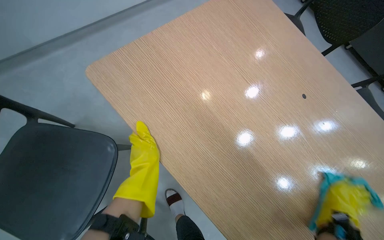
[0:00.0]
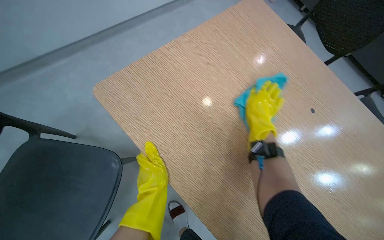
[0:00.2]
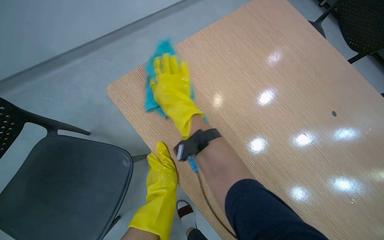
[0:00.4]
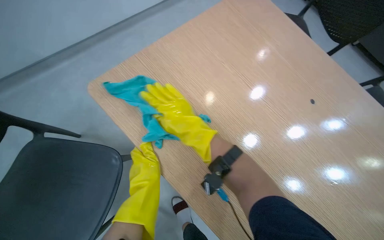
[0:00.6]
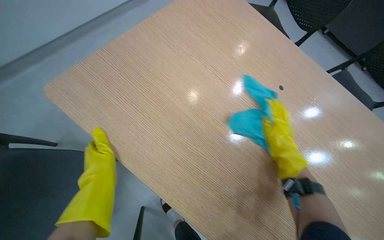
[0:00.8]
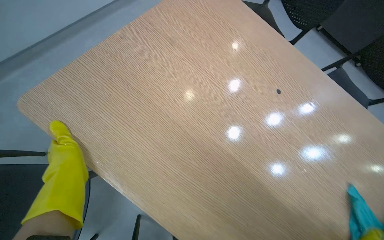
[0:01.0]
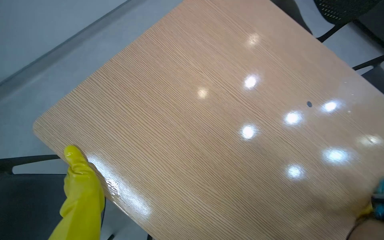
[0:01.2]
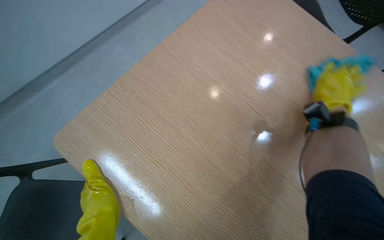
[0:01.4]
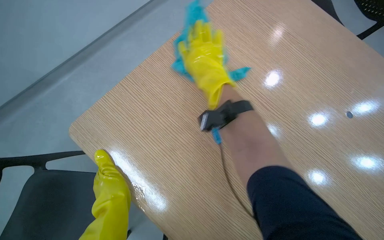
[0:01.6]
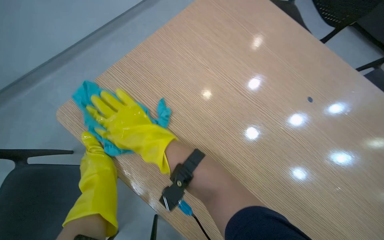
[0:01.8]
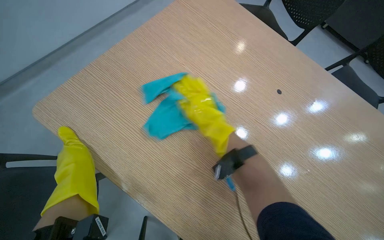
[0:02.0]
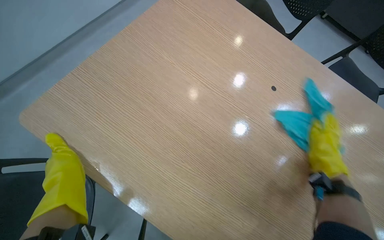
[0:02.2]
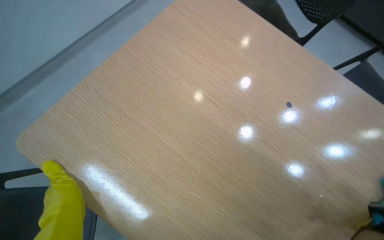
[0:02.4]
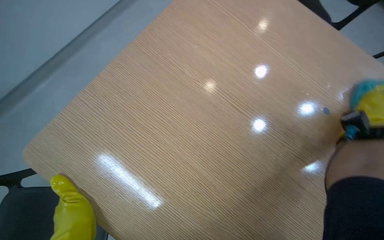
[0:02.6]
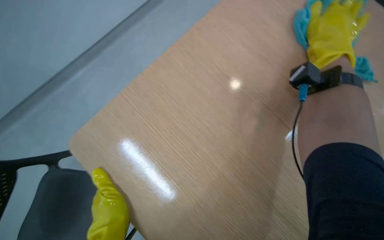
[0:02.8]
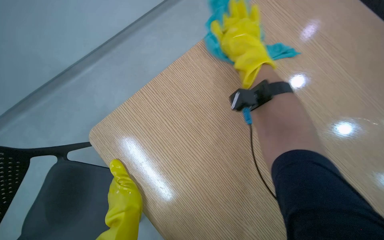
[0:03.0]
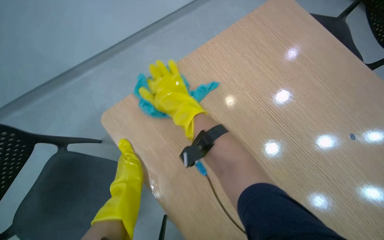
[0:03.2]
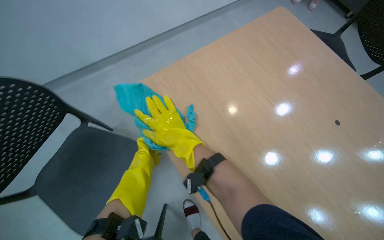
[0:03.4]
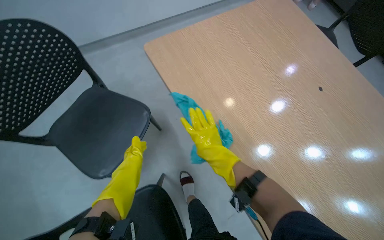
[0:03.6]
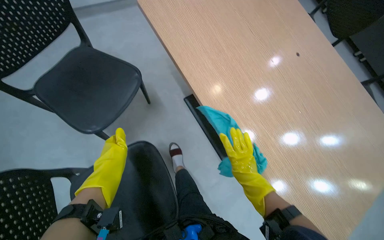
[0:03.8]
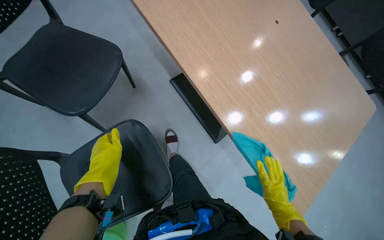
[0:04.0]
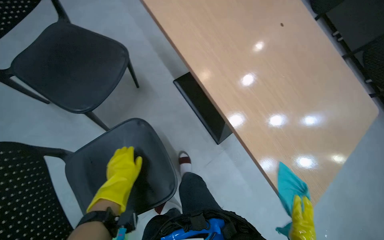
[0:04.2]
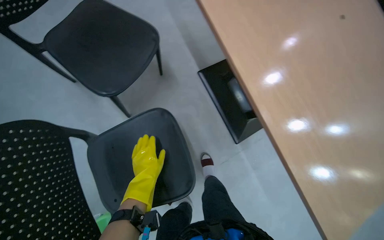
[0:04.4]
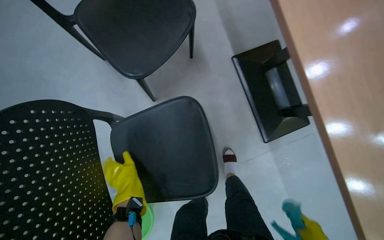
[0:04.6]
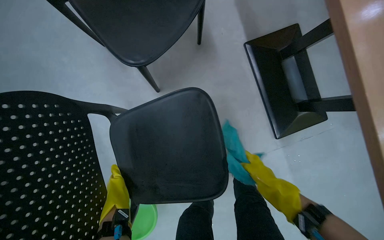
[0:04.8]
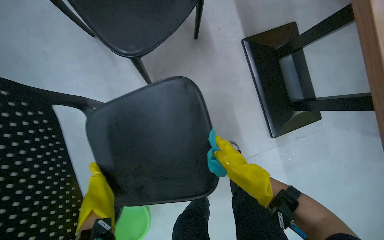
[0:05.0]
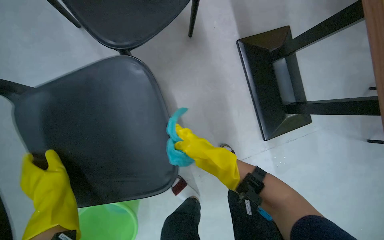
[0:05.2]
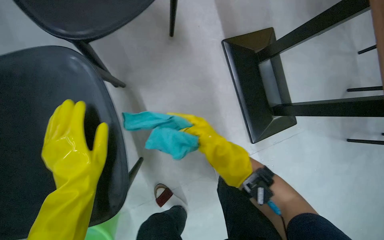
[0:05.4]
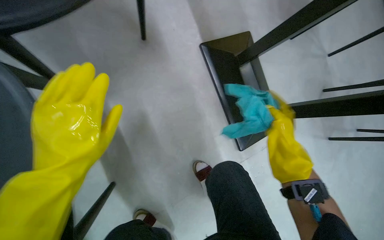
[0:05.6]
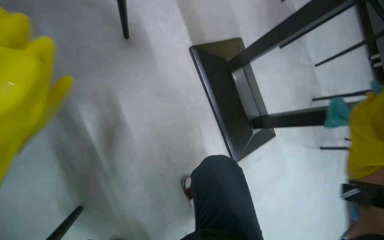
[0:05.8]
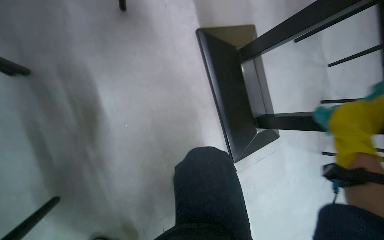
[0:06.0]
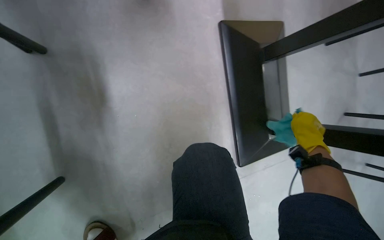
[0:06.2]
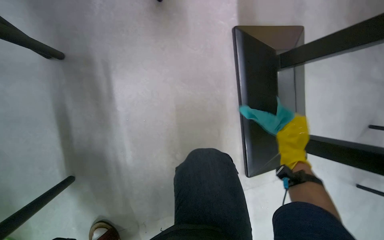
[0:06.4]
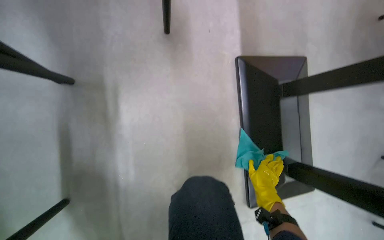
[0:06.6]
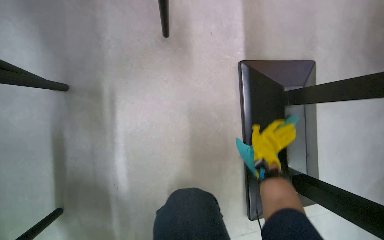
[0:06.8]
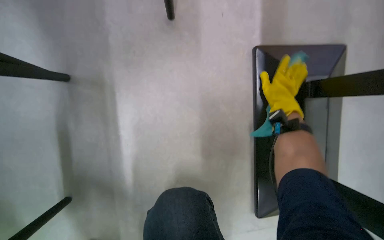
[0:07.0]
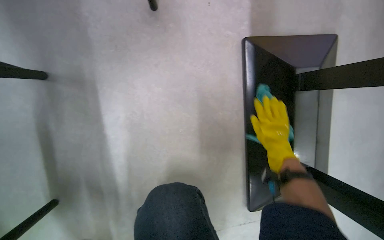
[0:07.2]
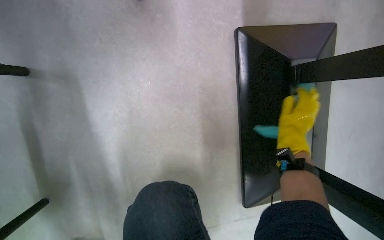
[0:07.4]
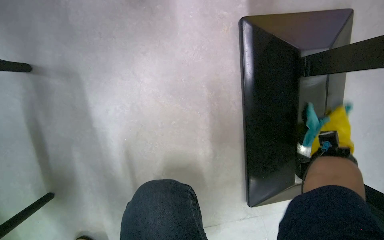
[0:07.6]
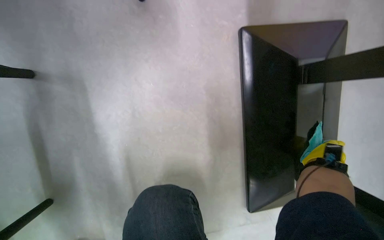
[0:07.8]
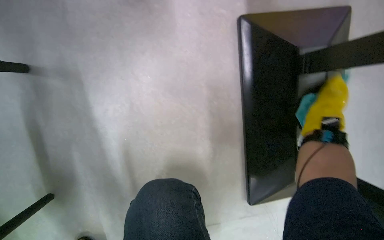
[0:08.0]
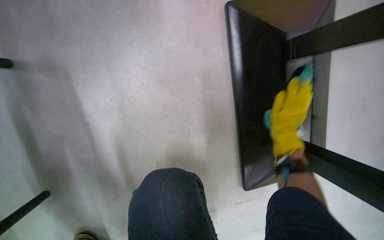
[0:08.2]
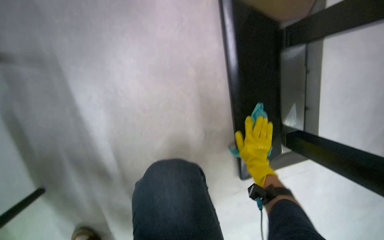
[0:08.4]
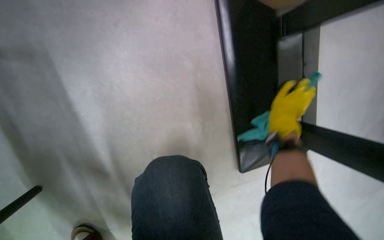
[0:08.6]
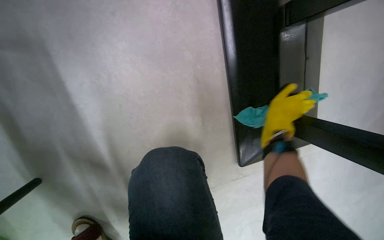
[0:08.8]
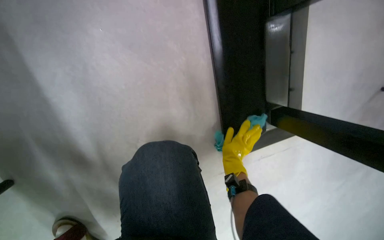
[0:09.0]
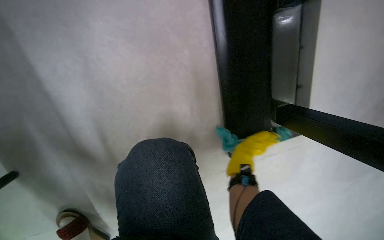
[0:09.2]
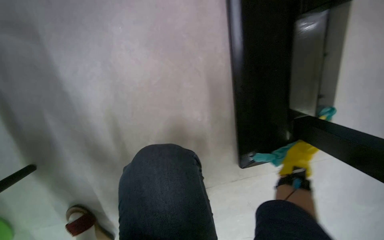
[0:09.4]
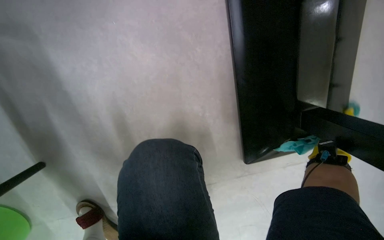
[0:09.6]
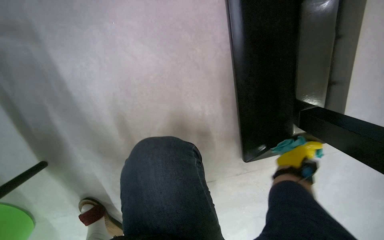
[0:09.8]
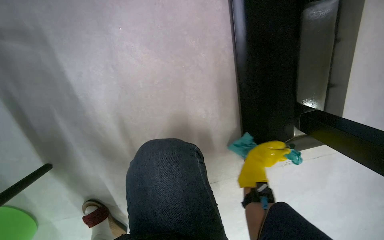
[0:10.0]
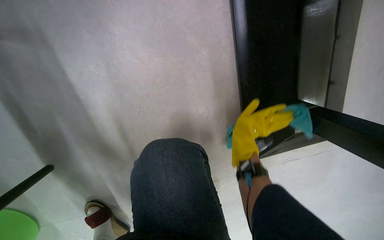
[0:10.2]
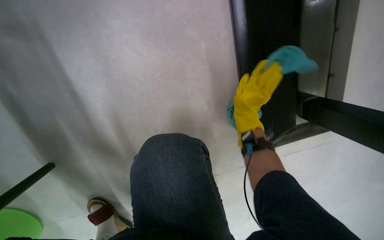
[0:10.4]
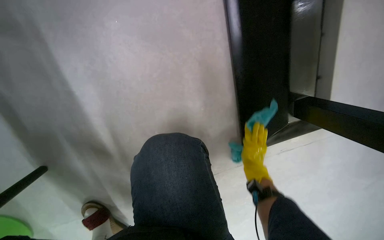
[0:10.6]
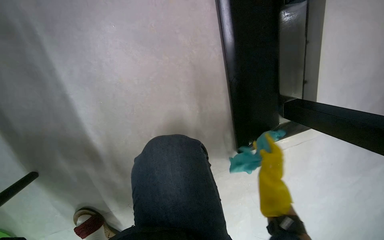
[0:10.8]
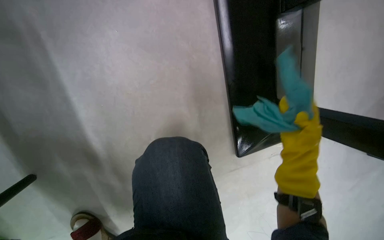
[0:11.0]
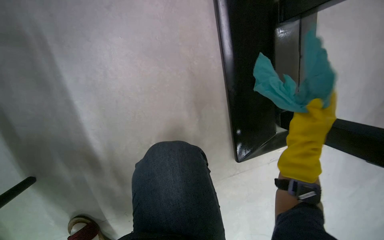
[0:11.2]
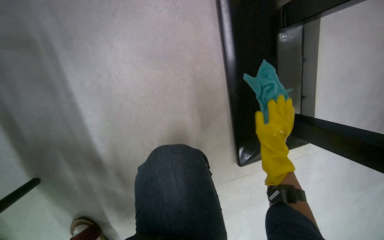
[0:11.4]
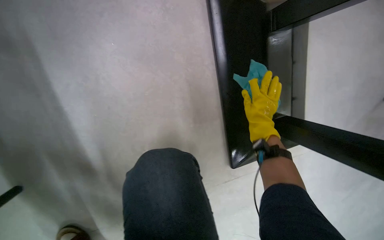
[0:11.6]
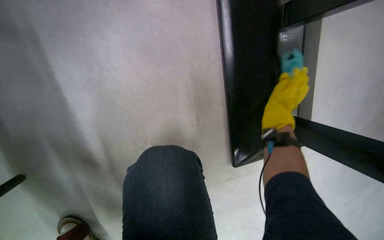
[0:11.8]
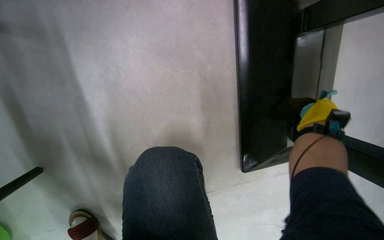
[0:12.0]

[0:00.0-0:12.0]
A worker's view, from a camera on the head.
Job: wiping surfaces.
The whole recording: Cleaning wooden table. The worker applies cleaner and wipes the wooden table.
0:03.0 to 0:04.4: The left hand swings nearer and farther, approximately 25 cm each way, with 2 reversals.
0:04.4 to 0:06.0: The camera is carried roughly 50 cm.
0:06.0 to 0:07.6: The wearer looks some 20 degrees further to the left. The right hand goes about 40 cm farther from the camera.
0:07.6 to 0:09.0: The right hand swings left and right, roughly 25 cm each way, with 2 reversals.
0:09.0 to 0:10.4: The right hand is displaced up the picture by approximately 15 cm, and moves approximately 20 cm to the right and comes back.
0:10.4 to 0:12.0: The right hand moves nearer and farther over some 20 cm, changing direction 3 times.

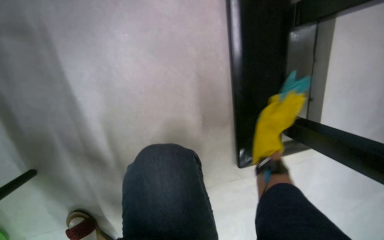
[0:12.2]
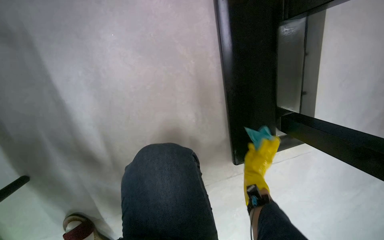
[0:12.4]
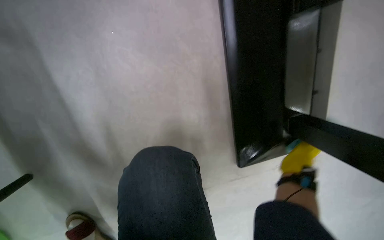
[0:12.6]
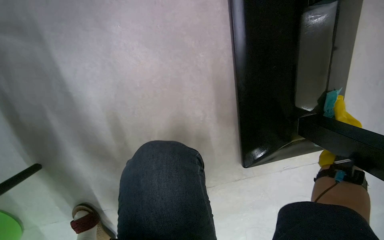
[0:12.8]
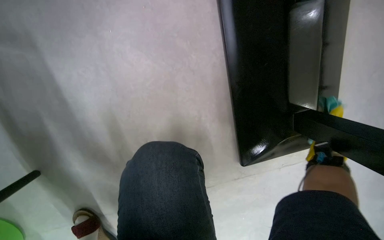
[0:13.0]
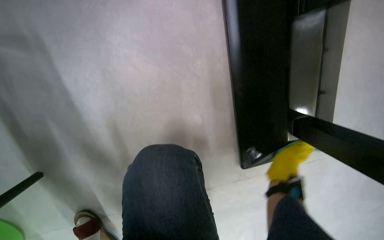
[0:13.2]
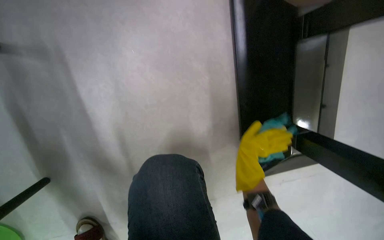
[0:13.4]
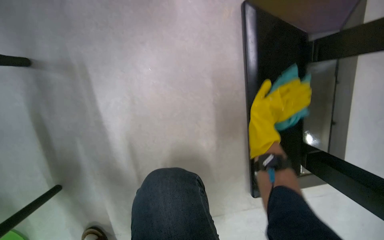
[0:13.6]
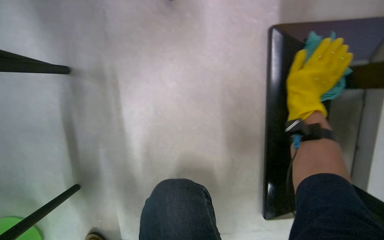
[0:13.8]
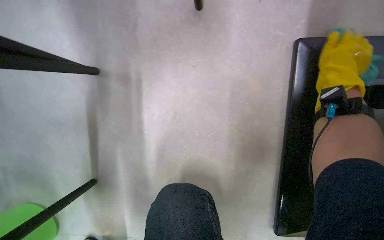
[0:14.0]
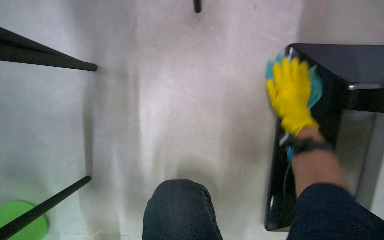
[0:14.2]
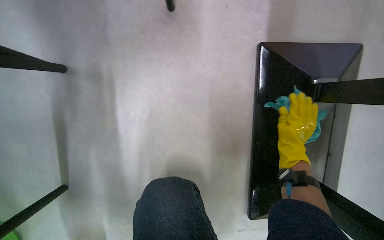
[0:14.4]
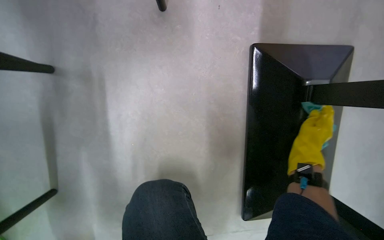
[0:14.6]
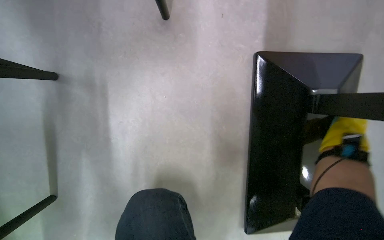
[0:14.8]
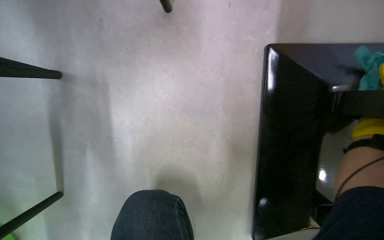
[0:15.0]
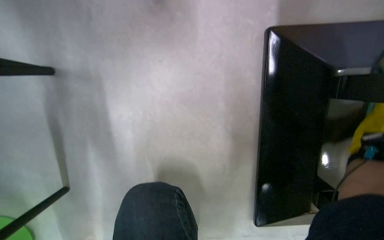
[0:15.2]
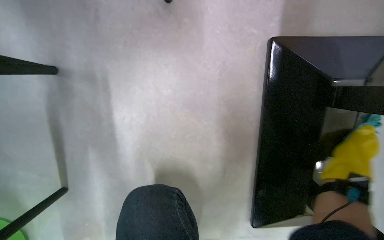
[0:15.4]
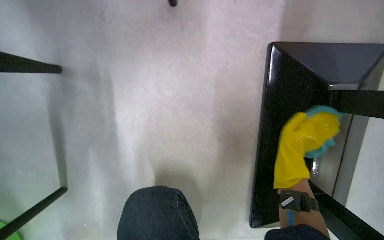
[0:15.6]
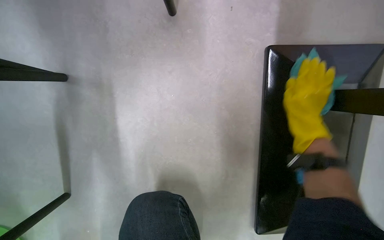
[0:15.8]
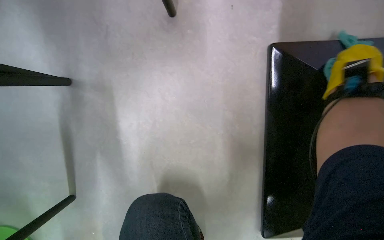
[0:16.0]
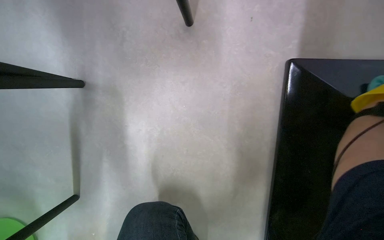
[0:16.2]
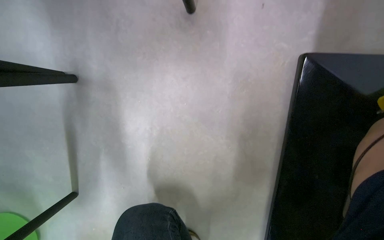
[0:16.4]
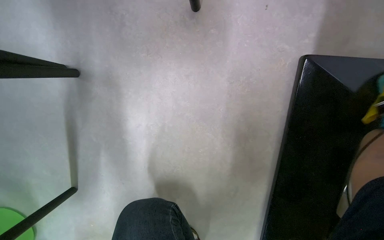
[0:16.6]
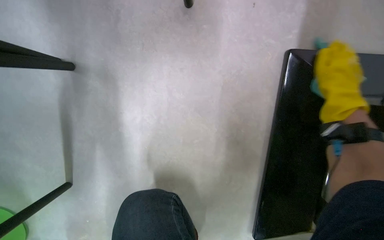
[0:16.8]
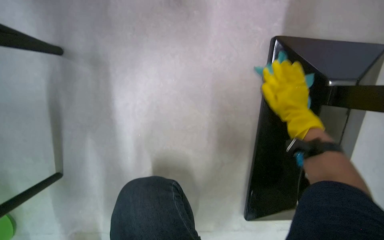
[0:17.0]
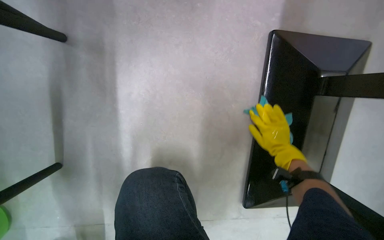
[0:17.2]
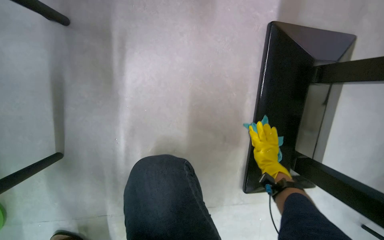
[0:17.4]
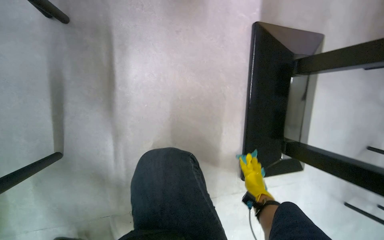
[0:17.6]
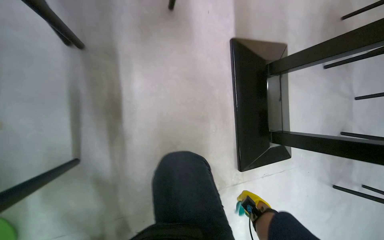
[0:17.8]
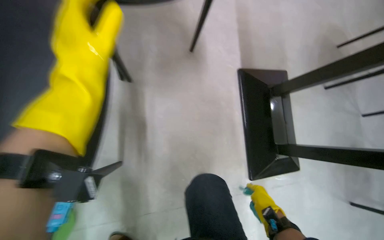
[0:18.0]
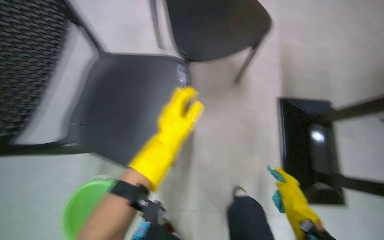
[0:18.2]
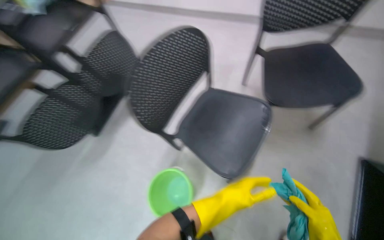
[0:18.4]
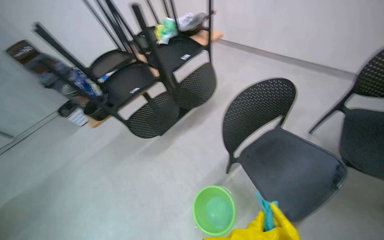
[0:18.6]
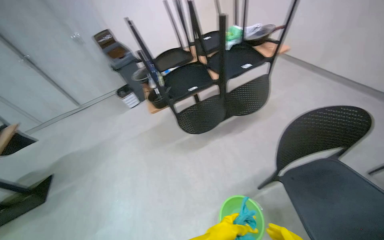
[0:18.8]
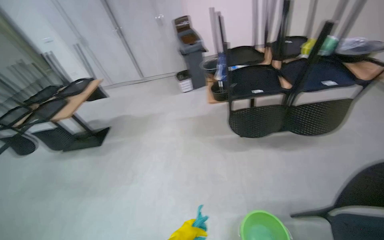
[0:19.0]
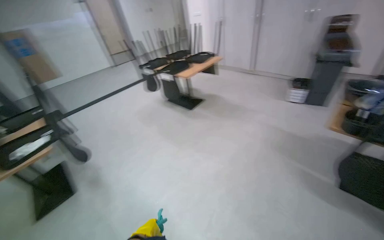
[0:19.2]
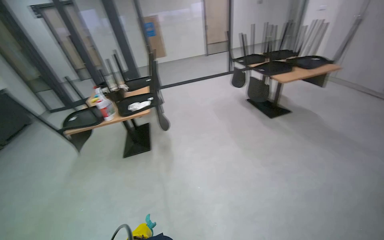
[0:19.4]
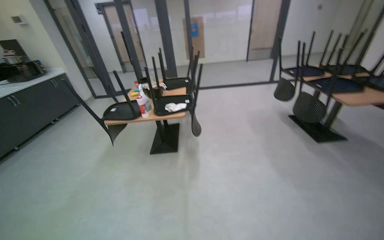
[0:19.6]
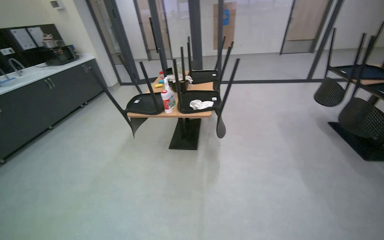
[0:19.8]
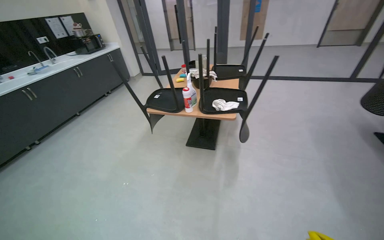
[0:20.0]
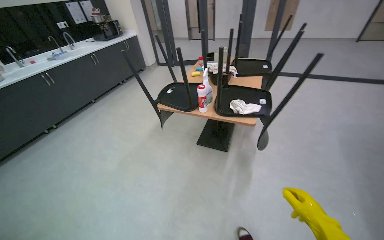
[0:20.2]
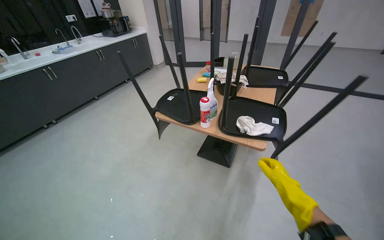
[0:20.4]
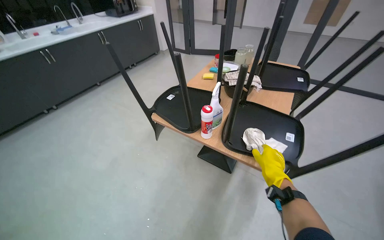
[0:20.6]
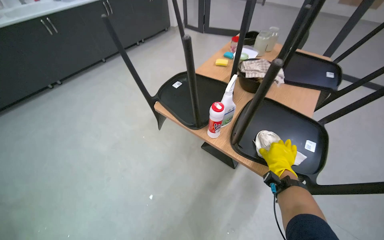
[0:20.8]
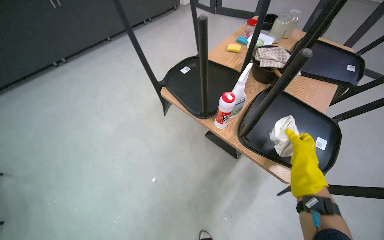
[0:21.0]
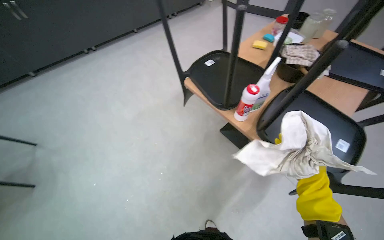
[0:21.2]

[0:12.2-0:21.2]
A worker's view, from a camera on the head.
Job: wiping surfaces.
The whole recording: Cleaning wooden table. The worker applies cleaner and wipes the wooden table.
0:12.2 to 0:13.8: The view tilts roughly 10 degrees upward. The right hand moves up and down the picture over some 25 cm, changing direction 3 times.
0:16.6 to 0:18.2: The camera travels about 50 cm. The wearer looks approximately 20 degrees further upward.
0:18.2 to 0:19.8: The camera travels approximately 90 cm. The wearer's head swings some 155 degrees to the left.
0:19.8 to 0:21.2: The camera is carried some 70 cm. The wearer's head swings approximately 40 degrees to the left. The wearer looks approximately 25 degrees further downward.
